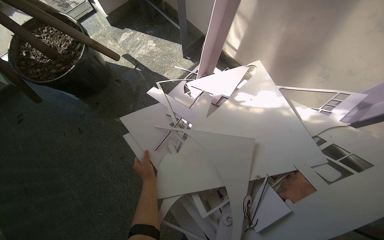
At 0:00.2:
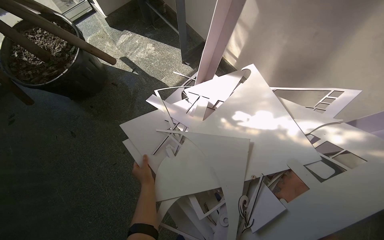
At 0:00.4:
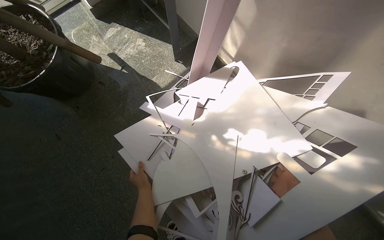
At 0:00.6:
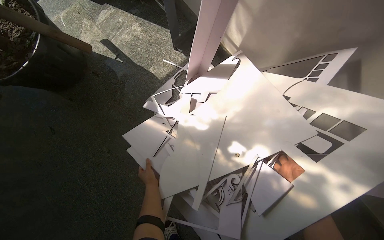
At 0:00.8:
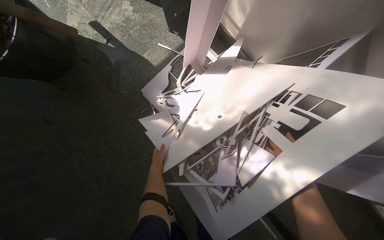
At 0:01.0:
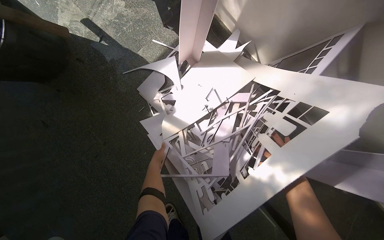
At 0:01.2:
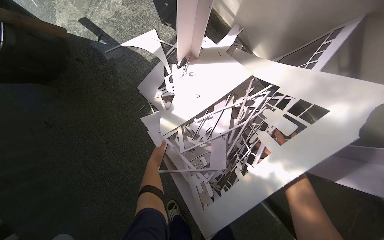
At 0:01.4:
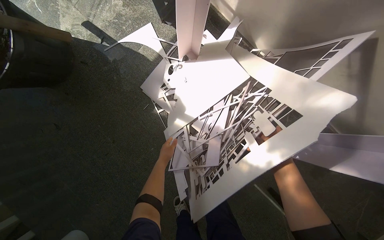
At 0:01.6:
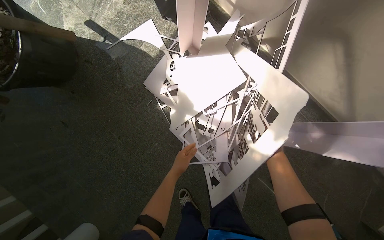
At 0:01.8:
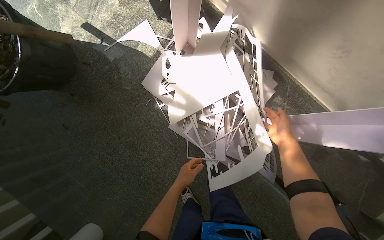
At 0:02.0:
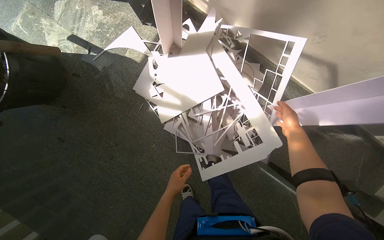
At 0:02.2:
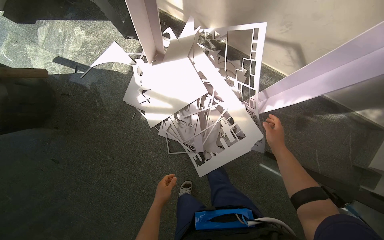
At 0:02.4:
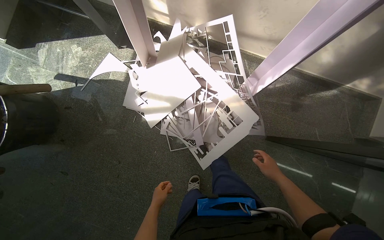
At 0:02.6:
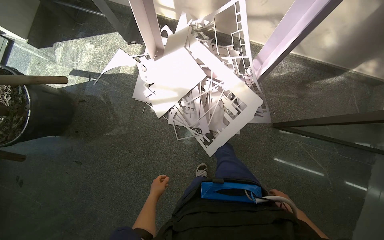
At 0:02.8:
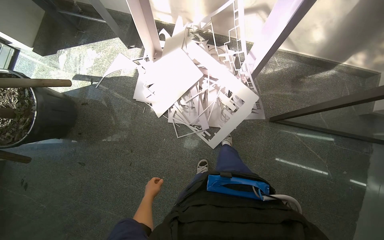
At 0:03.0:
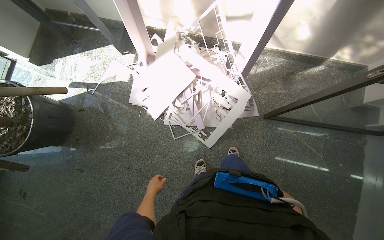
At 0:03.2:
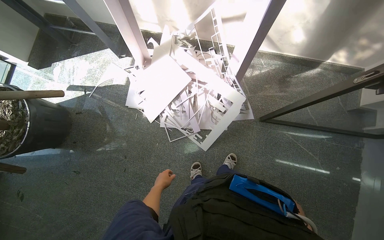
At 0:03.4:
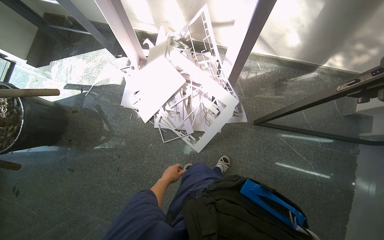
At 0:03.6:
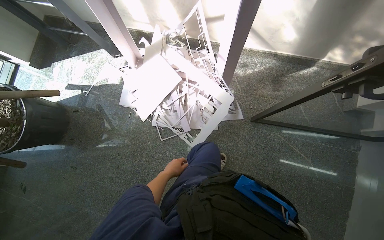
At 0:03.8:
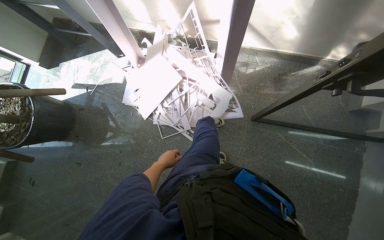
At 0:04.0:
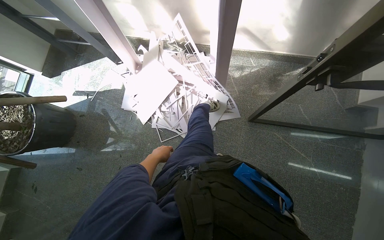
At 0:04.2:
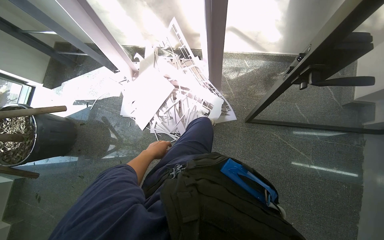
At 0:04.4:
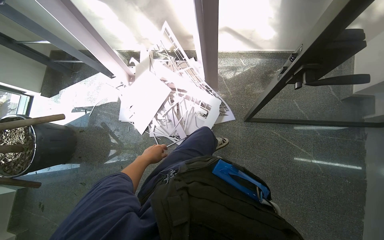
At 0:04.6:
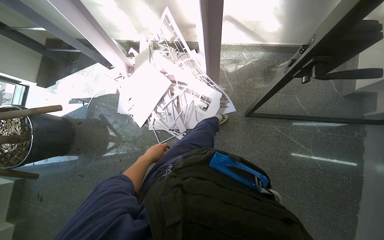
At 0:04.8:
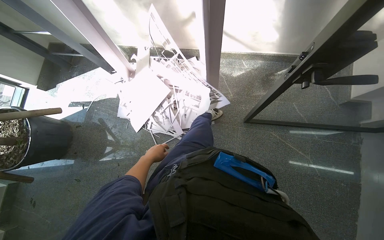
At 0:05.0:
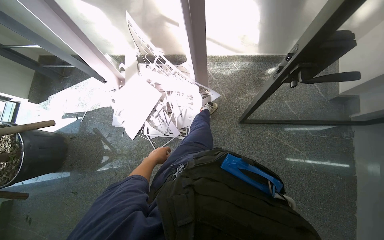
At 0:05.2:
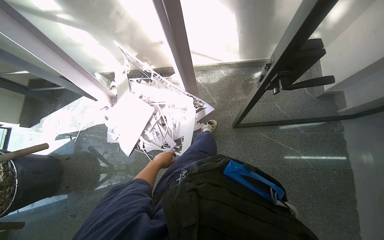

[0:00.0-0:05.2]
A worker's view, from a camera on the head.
Job: organizing items.
The whole recording: Sorting paper cutouts on desk. The worker sorts and arranges various paper cutouts on a desk, then gathers them into a stack.
0:00.0 to 0:01.8: The wearer looks approximately 20 degrees further downward. The left hand shifts approximately 15 cm to the right, and travels farther from the camera and back again, roughly 15 cm each way.
0:01.8 to 0:03.4: The camera travels some 50 cm. The scene turns about 25 degrees counterclockwise in the picture.
0:03.4 to 0:05.2: The left hand is displaced up the picture by approximately 20 cm.

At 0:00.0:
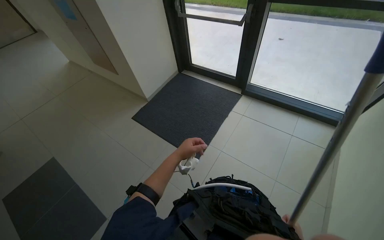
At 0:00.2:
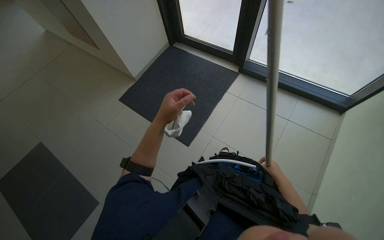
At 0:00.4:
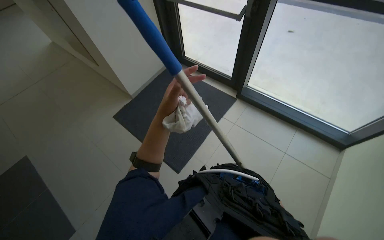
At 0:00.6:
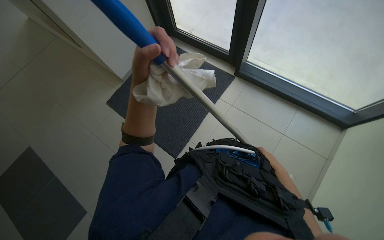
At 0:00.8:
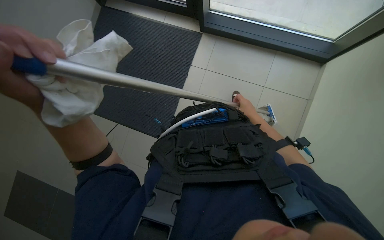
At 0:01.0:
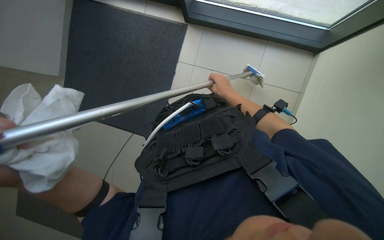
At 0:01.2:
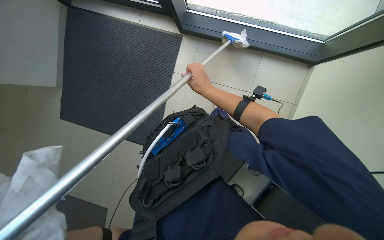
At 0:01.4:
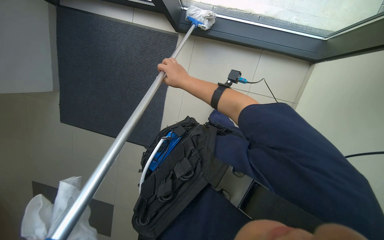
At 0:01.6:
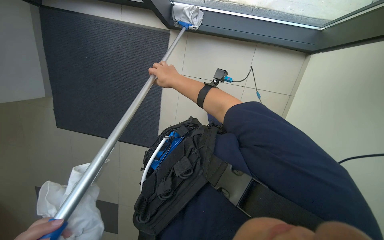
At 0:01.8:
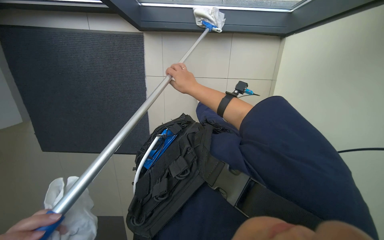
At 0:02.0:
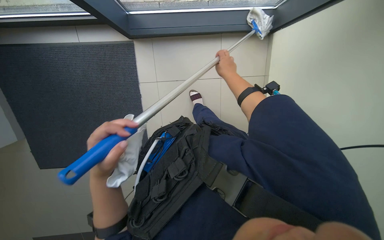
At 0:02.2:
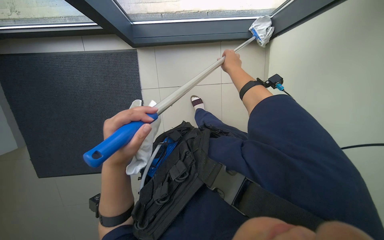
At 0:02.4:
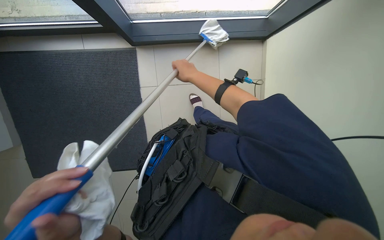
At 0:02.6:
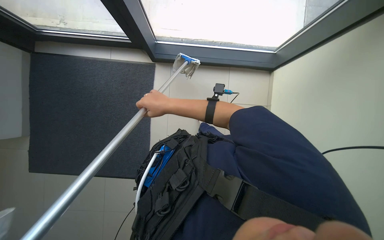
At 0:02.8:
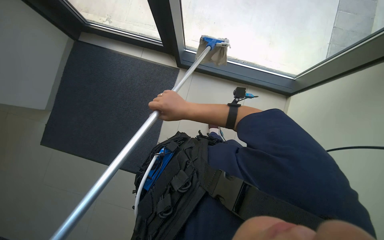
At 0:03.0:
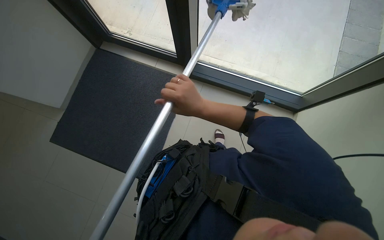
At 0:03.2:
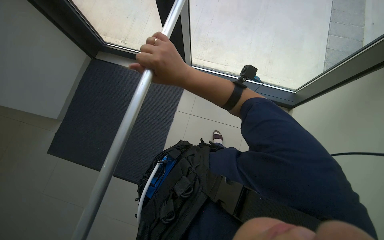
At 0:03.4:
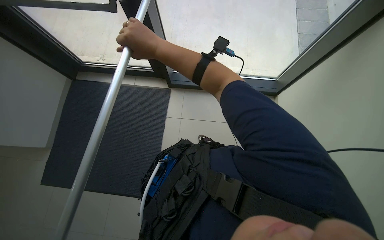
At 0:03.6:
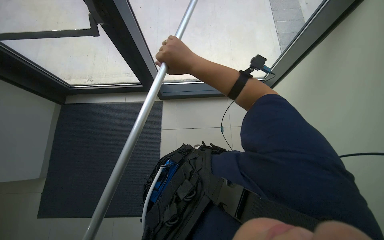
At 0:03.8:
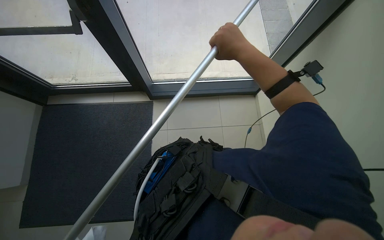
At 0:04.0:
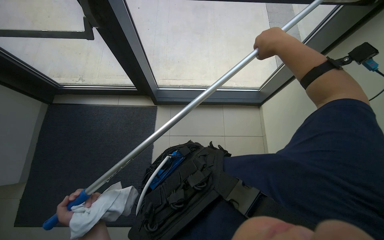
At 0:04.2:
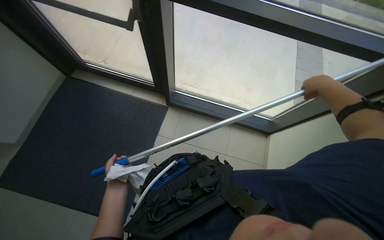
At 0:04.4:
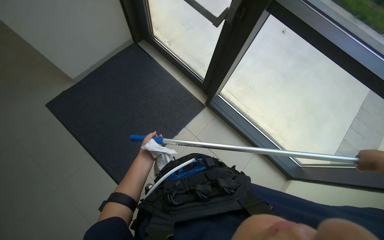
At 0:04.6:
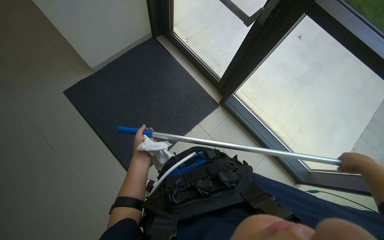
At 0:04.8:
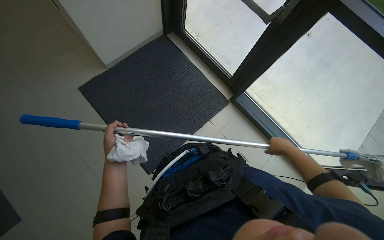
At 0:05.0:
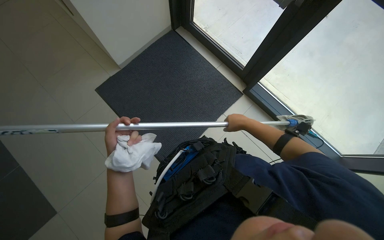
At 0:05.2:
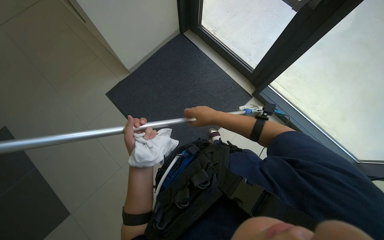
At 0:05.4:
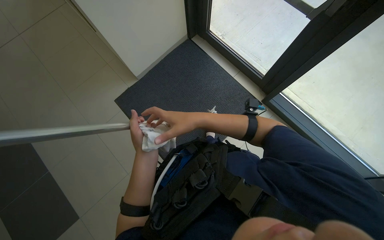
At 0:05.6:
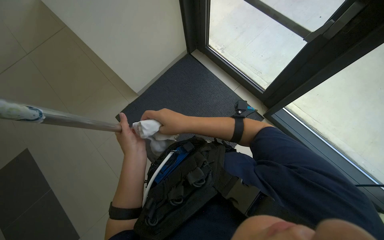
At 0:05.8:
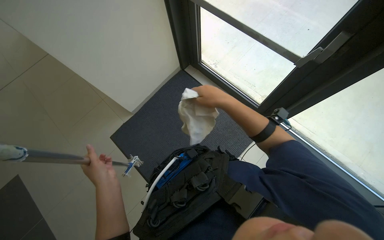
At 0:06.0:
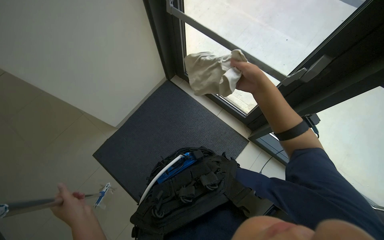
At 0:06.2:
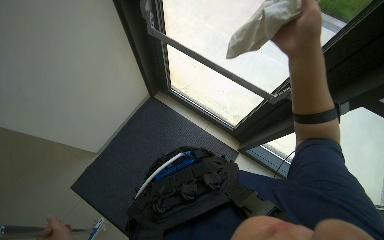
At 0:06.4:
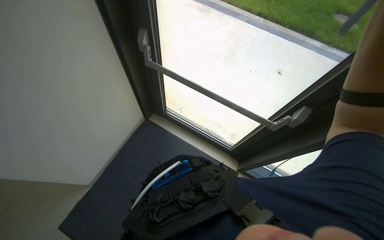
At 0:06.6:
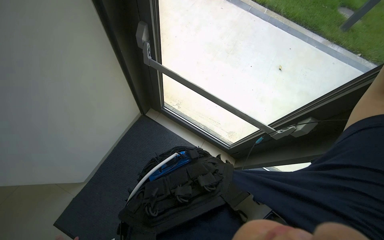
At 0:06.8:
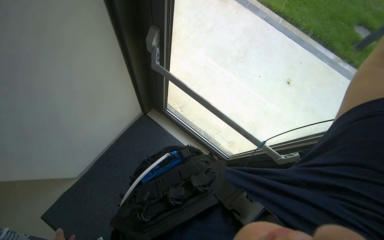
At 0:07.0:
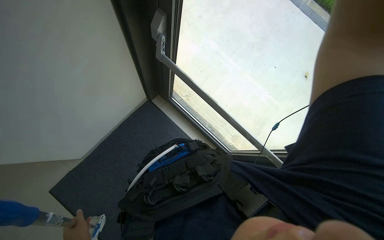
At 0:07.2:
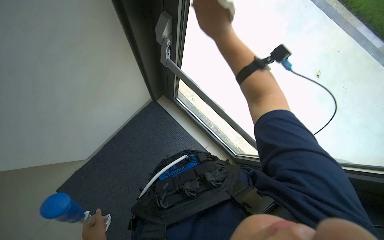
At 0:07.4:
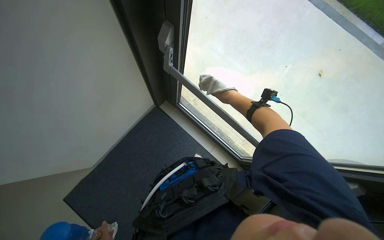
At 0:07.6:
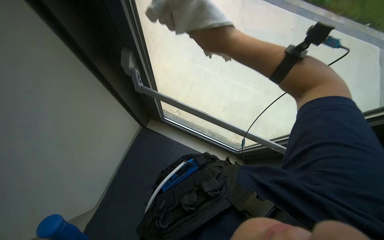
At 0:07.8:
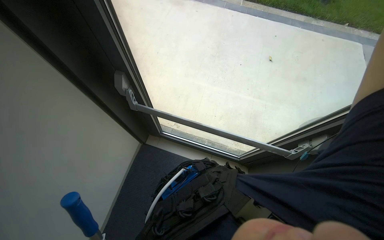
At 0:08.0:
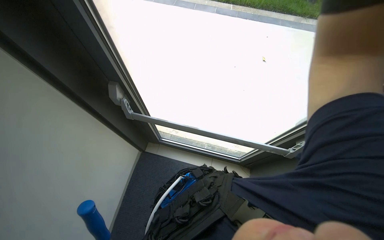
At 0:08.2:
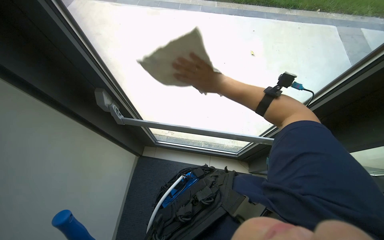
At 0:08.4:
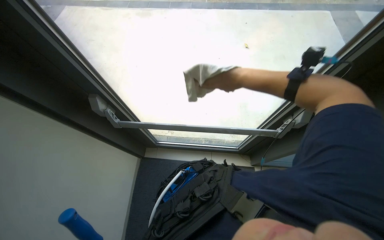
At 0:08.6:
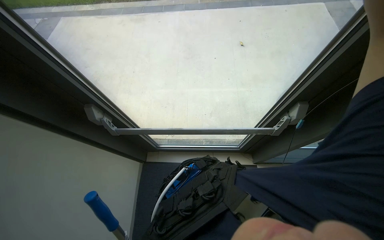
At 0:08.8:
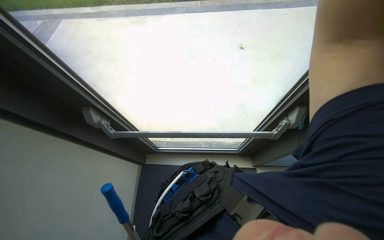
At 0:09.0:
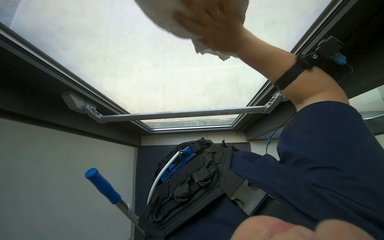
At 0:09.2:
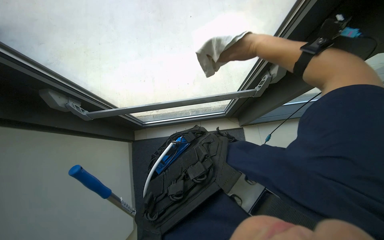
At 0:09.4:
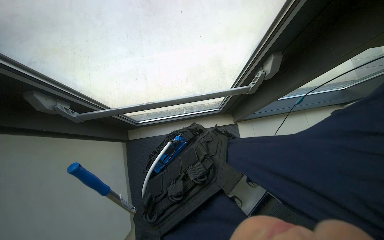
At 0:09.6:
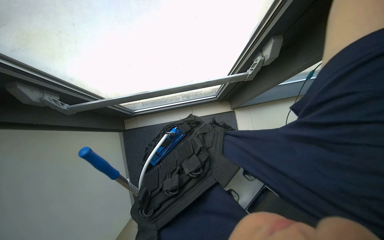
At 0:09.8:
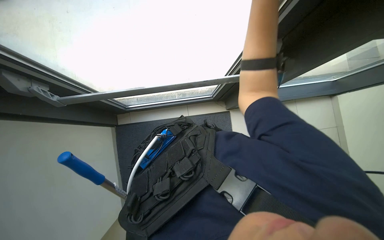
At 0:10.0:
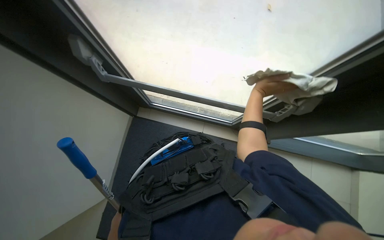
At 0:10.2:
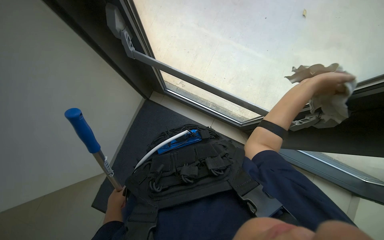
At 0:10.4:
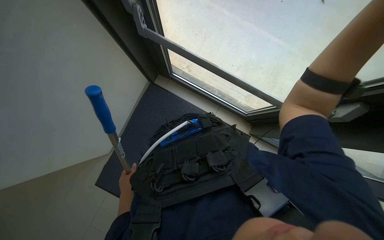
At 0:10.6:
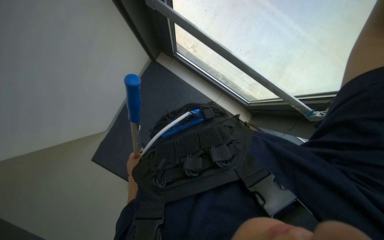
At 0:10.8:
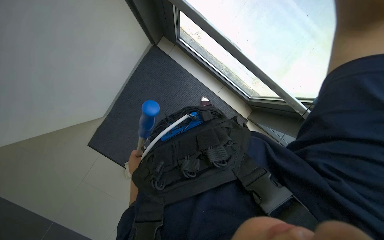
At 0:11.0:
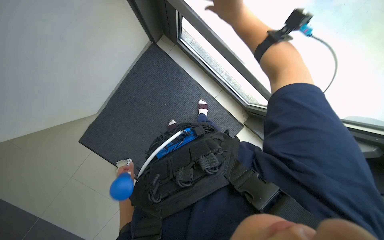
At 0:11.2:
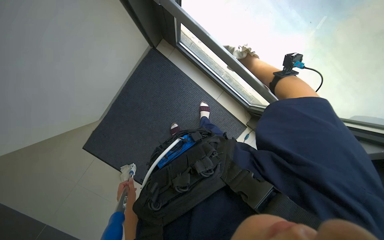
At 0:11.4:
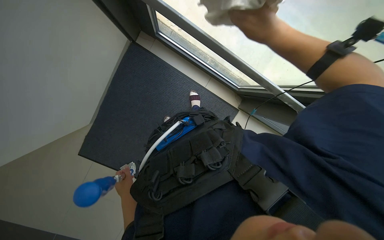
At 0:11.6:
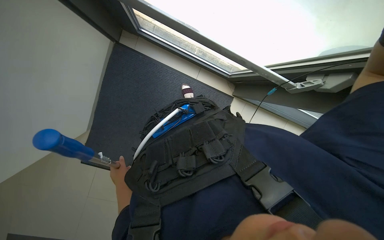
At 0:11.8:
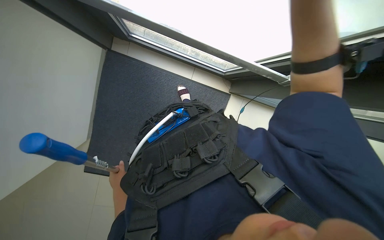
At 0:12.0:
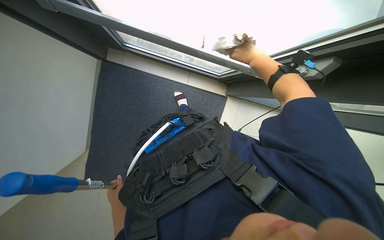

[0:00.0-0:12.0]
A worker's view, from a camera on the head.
Job: cleaning windows.
The whole recording: Cleaning glass frames and windows. The worker cleans the frames of glass doors and high windows, first using a long-handled tool and then wiping with a cloth.
0:04.4 to 0:06.0: The wearer moves about 50 cm. The view swings some 20 degrees to the left.
0:07.6 to 0:09.0: The scene turns about 30 degrees counterclockwise in the picture.
0:09.0 to 0:10.4: The scene rotates clockwise by roughly 25 degrees.

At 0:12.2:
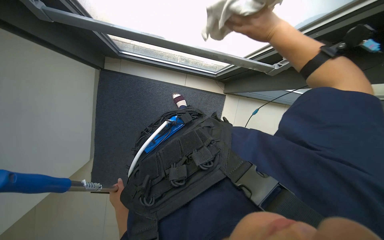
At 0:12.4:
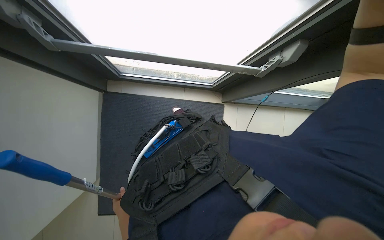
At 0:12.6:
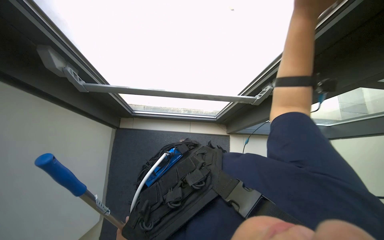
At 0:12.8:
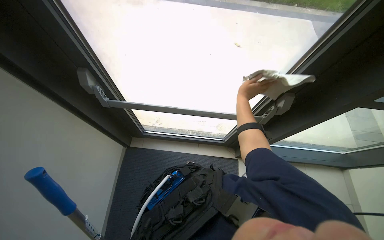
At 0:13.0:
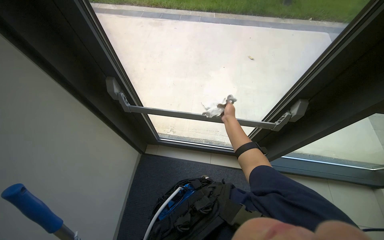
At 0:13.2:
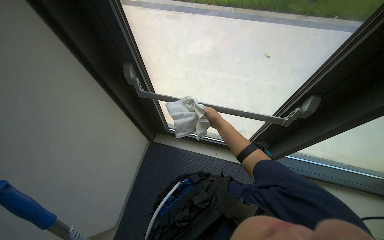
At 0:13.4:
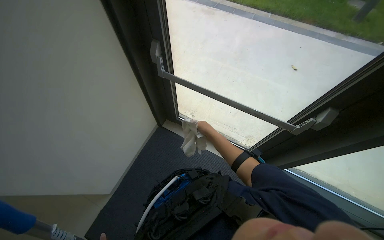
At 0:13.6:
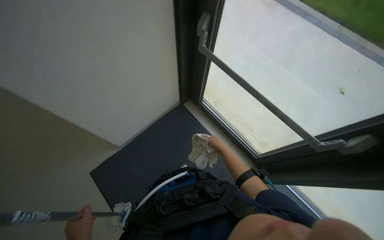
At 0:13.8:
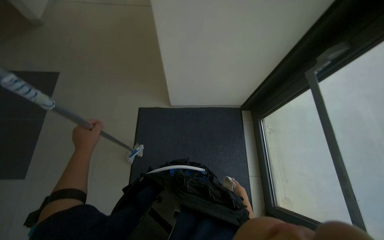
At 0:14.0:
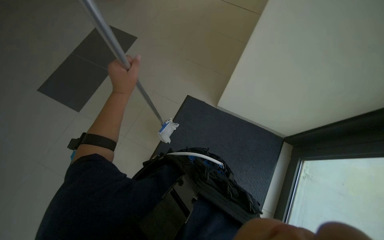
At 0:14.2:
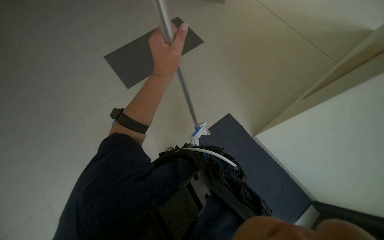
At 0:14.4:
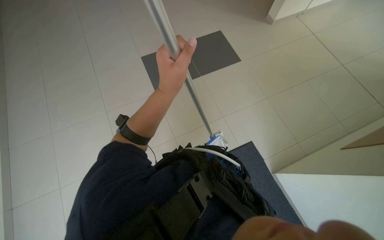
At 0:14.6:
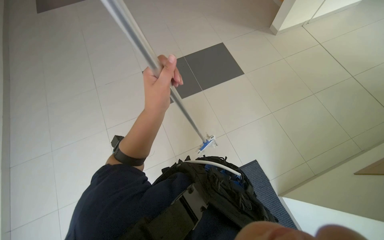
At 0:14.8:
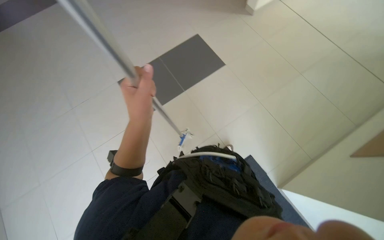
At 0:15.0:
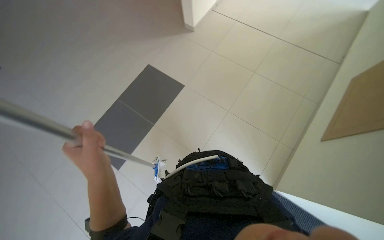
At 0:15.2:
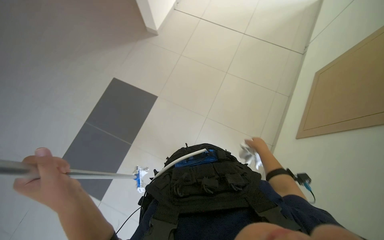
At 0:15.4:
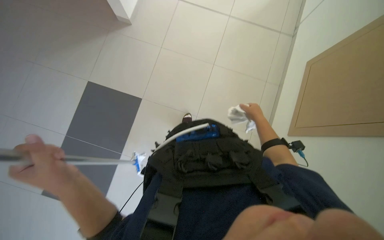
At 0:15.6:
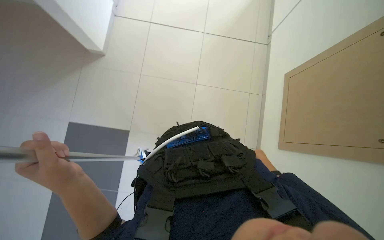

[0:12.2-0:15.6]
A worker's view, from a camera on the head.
Job: cleaning windows.
The whole recording: Cleaning glass frames and windows. The worker cleans the frames of glass doors and high windows, first using a long-handled tool and then wiping with a cloth.
0:12.2 to 0:13.8: The head rotates approximately 85 degrees to the left.
